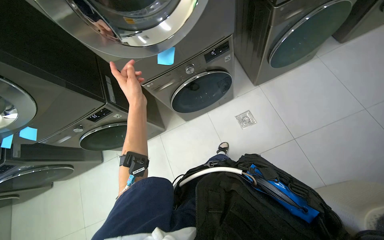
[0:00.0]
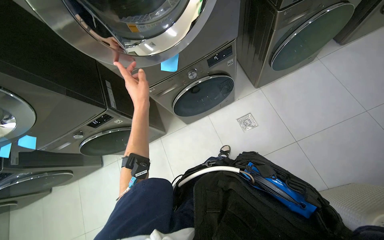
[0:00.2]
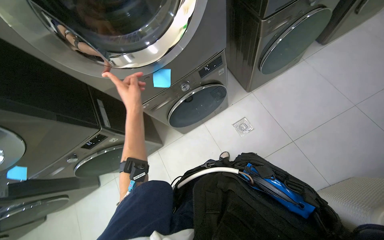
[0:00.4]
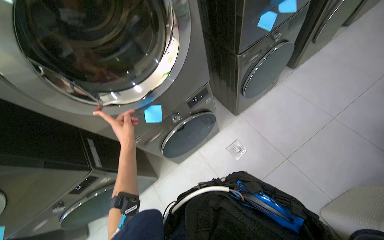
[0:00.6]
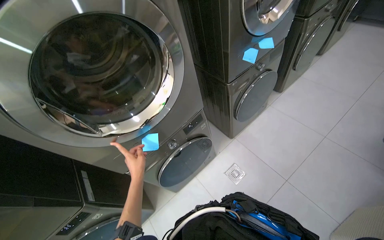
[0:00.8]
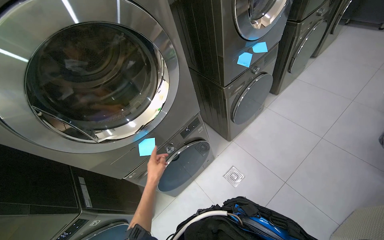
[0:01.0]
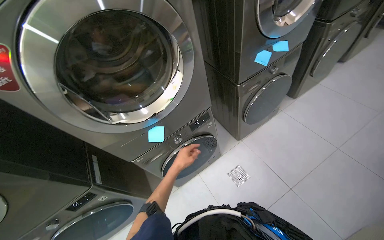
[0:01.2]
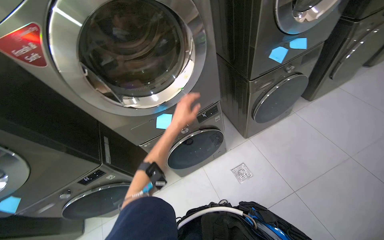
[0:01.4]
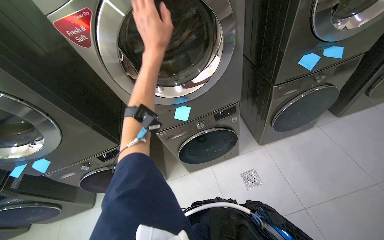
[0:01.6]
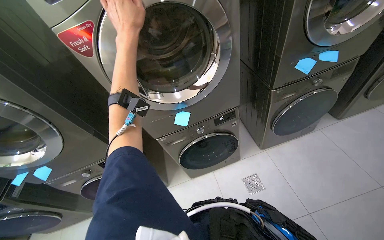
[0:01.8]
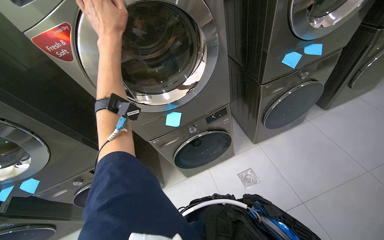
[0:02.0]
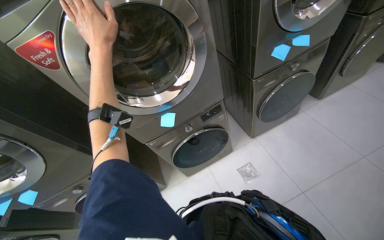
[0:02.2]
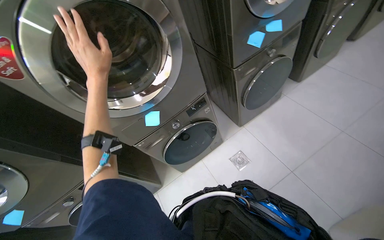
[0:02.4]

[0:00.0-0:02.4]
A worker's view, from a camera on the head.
Job: managing laundry.
The whole recording: Unloading laundry from dryer. The worker pulls white laundry and sticky notes from the dryer and places them into a laundry basket.
0:00.0 to 0:01.2: The camera pitches upward, by roughly 20 degrees. The left hand shifts some 20 cm farther from the camera.
0:01.2 to 0:02.4: The left hand shifts approximately 40 cm up the picture and nearer to the camera.

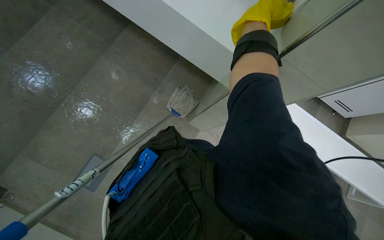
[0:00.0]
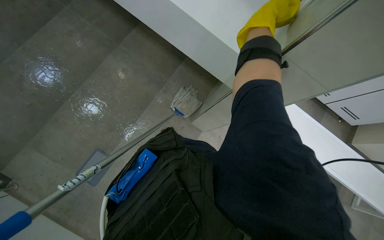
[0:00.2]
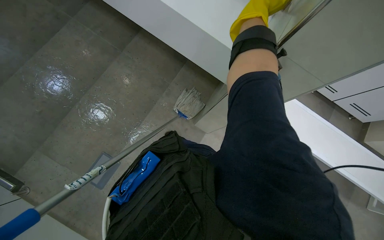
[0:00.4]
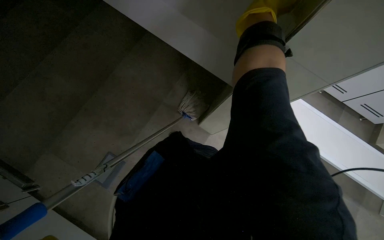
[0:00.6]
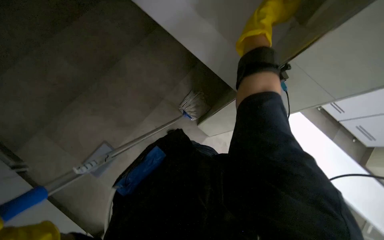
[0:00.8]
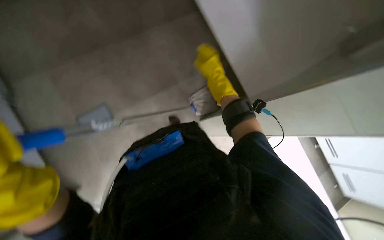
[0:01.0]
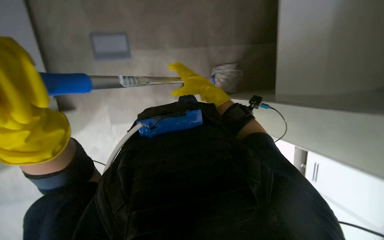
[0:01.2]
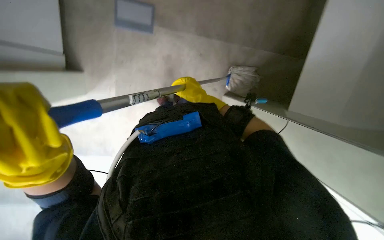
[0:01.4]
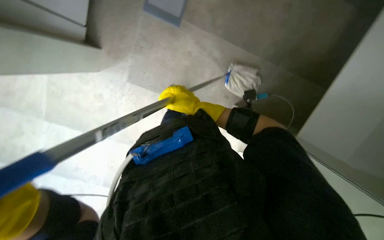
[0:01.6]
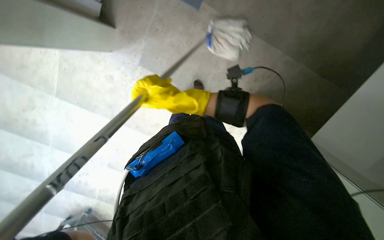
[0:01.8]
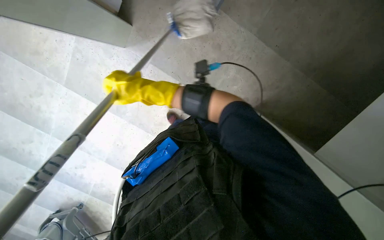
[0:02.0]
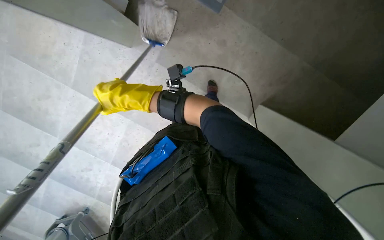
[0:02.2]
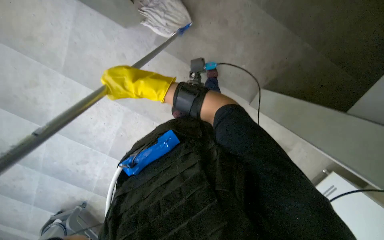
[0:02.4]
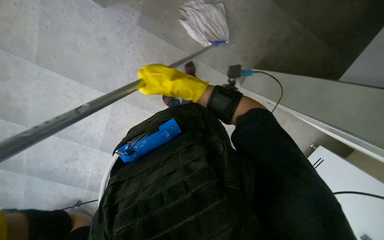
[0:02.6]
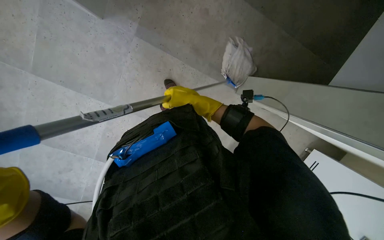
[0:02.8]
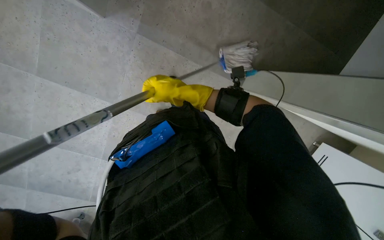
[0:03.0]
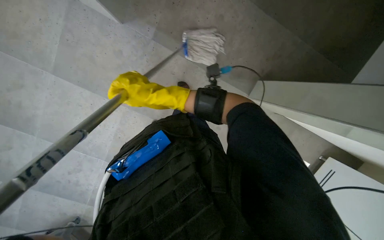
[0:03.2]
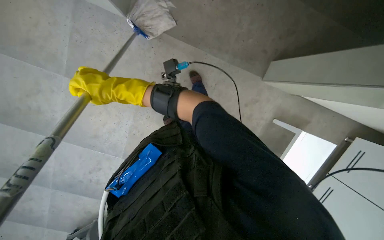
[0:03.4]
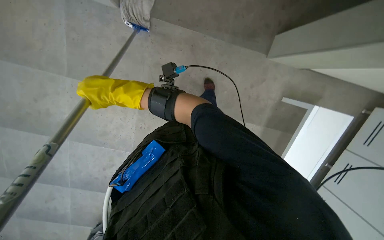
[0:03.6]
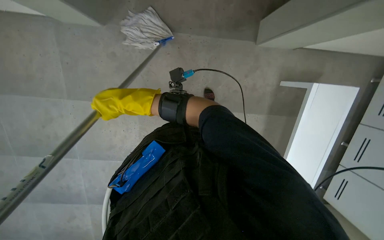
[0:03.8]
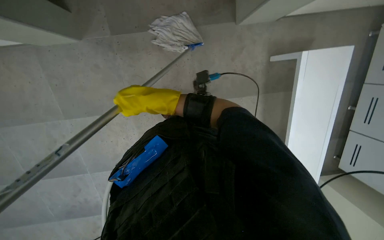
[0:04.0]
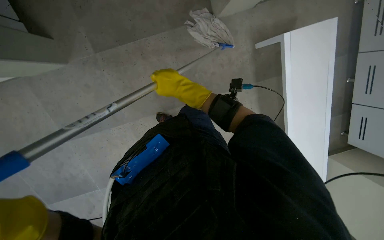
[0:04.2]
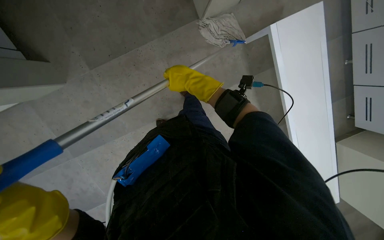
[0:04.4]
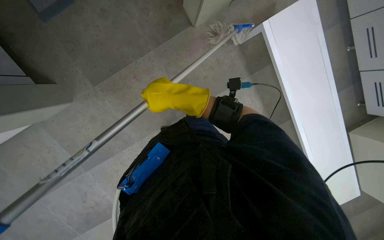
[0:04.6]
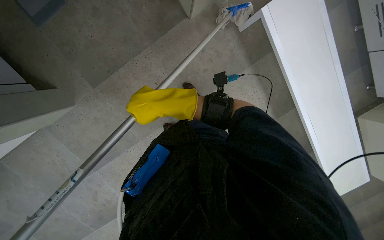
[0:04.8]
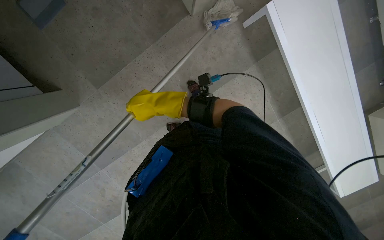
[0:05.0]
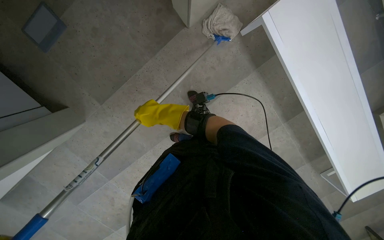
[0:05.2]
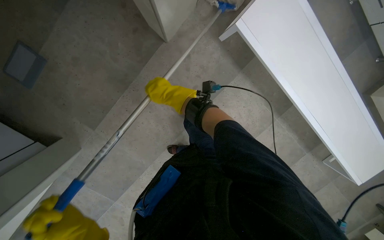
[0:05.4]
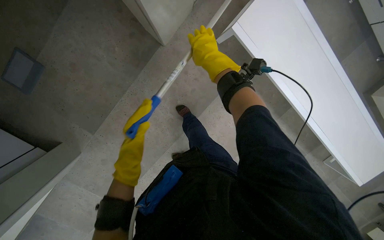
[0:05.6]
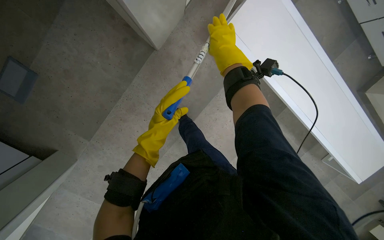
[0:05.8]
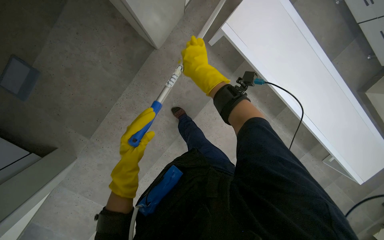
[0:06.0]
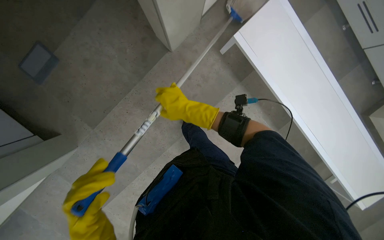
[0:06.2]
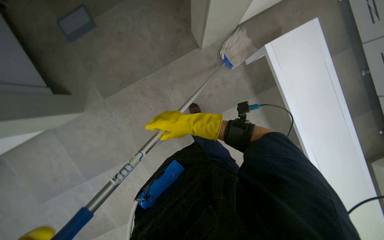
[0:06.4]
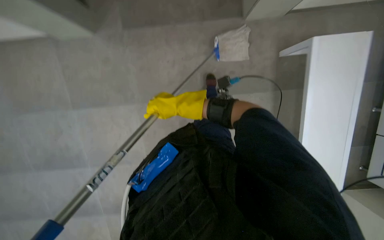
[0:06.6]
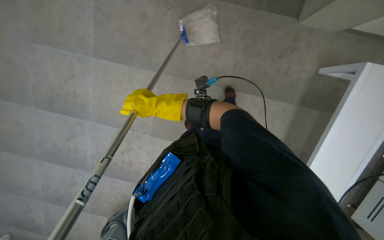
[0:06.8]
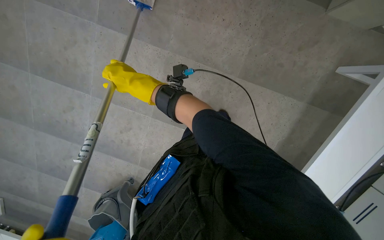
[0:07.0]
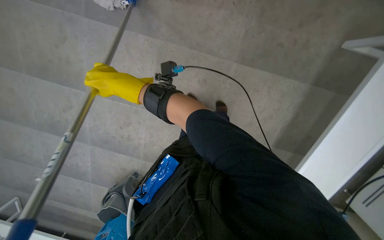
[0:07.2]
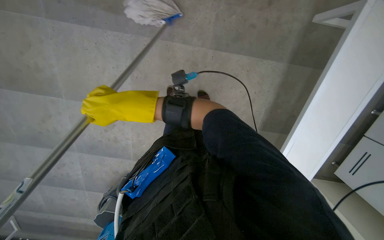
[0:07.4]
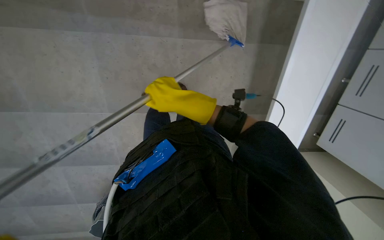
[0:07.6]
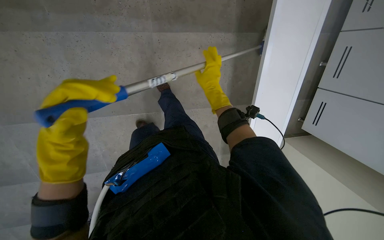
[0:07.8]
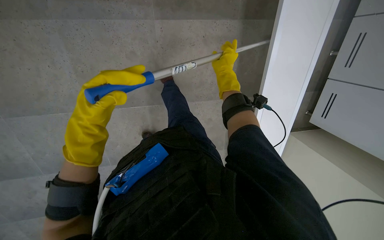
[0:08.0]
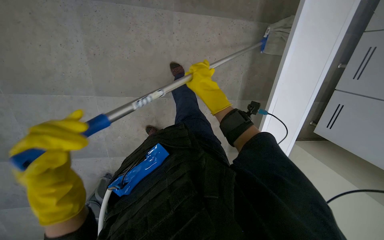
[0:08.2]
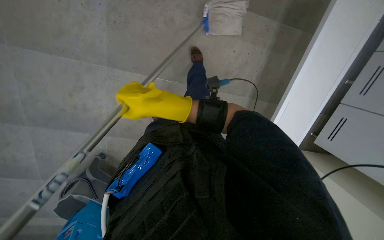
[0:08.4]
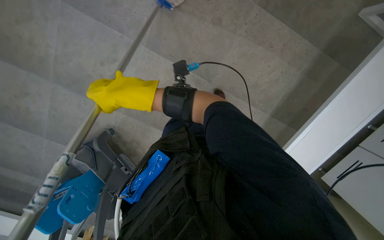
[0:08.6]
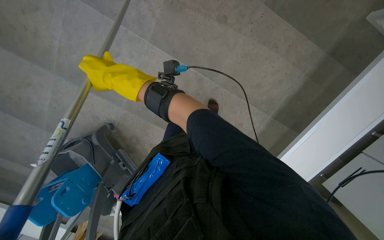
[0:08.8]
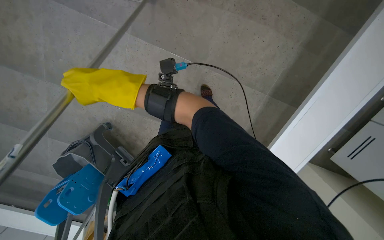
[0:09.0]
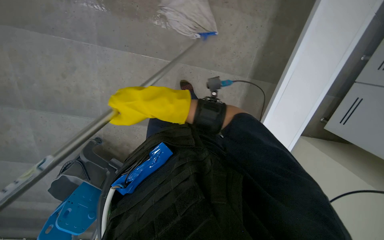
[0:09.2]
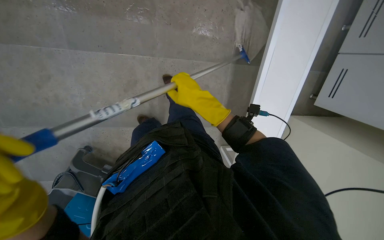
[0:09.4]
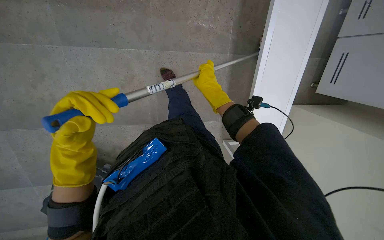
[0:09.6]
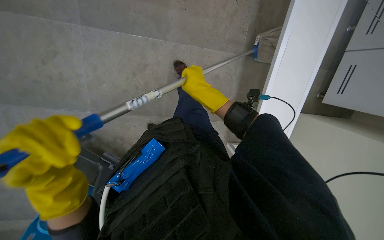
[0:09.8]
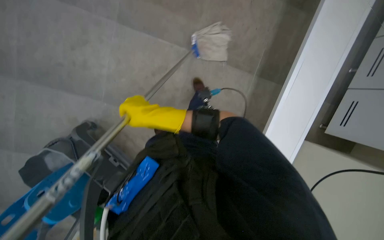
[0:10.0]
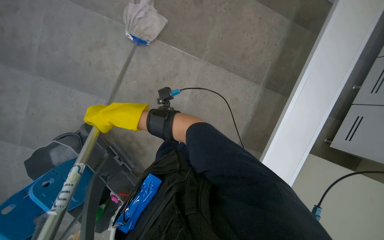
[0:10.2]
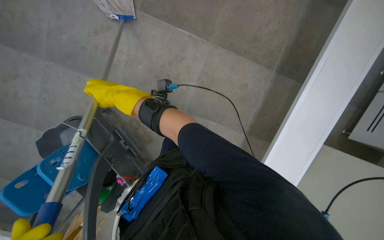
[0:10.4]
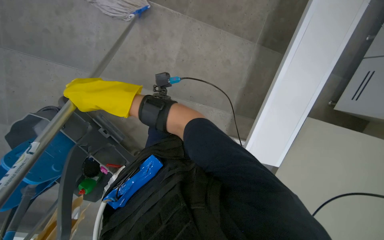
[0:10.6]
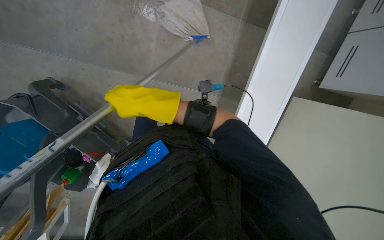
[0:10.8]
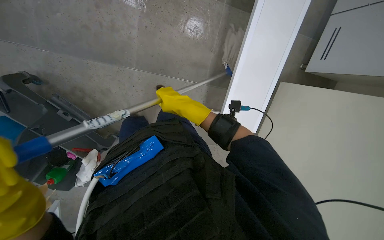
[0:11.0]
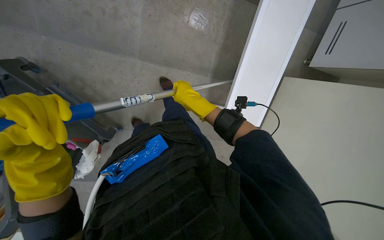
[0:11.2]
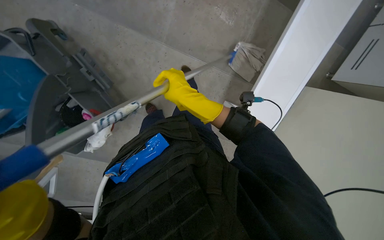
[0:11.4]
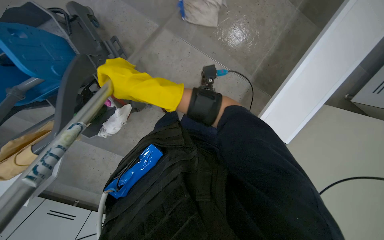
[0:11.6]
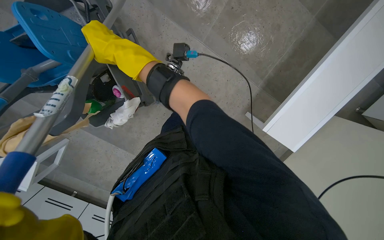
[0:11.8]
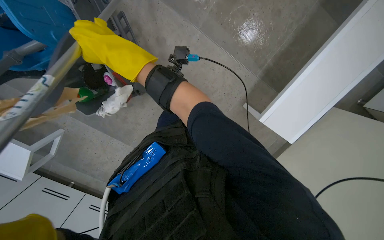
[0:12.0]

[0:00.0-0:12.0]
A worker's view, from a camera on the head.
Job: mopping floor.
The whole recording: Mopping tiled floor. The worker mops the tiled floor using a mop and bucket.
0:01.6 to 0:03.0: The right hand reaches some 25 cm to the left, then returns.
0:03.0 to 0:04.4: The right hand heads farther from the camera, covering about 10 cm, and travels to the left and back again, some 20 cm each way.
0:04.4 to 0:06.0: The scene turns about 25 degrees counterclockwise in the picture. The right hand moves about 10 cm to the left and comes back.
0:07.6 to 0:09.0: The head travels about 50 cm.
0:10.4 to 0:12.0: The view tilts about 15 degrees downward.

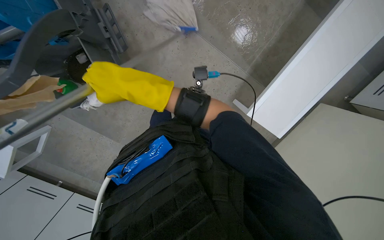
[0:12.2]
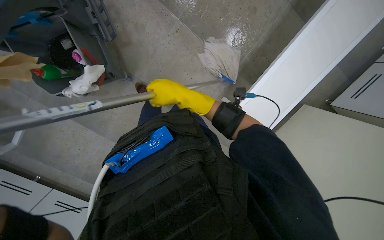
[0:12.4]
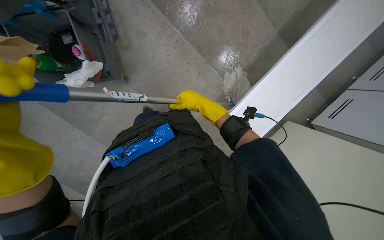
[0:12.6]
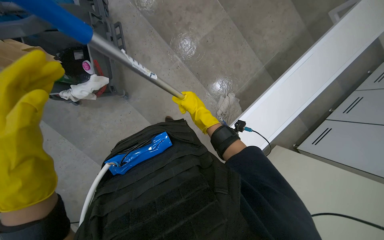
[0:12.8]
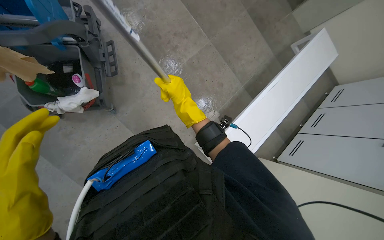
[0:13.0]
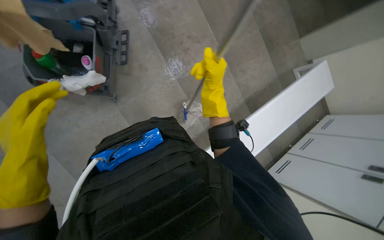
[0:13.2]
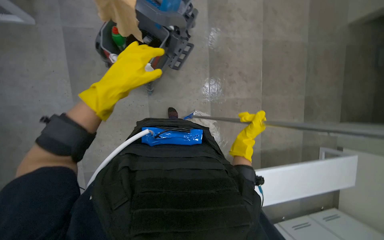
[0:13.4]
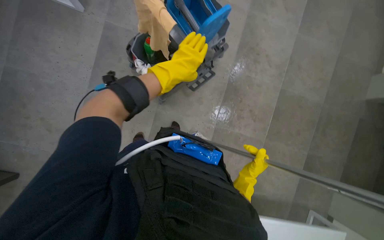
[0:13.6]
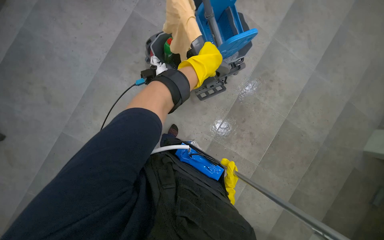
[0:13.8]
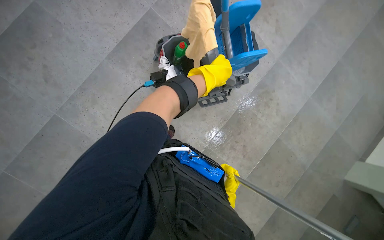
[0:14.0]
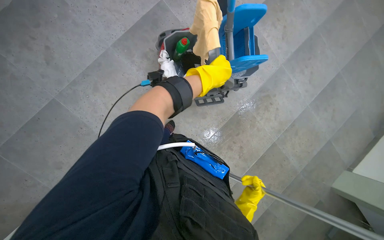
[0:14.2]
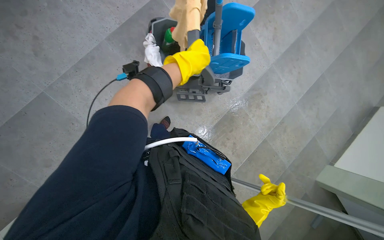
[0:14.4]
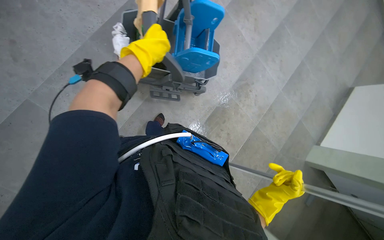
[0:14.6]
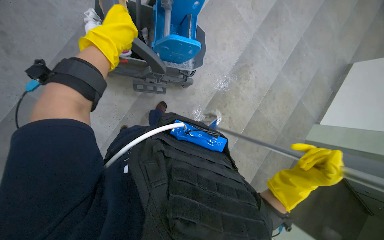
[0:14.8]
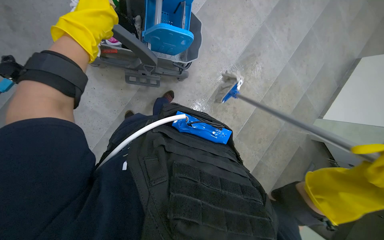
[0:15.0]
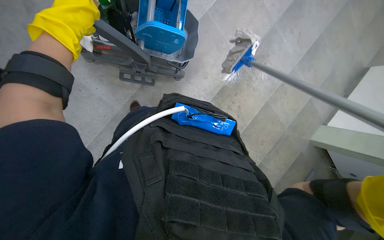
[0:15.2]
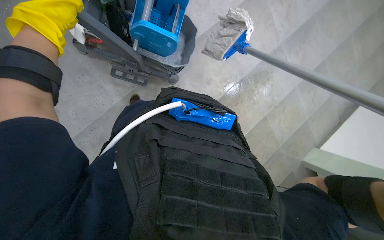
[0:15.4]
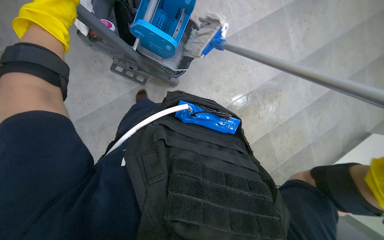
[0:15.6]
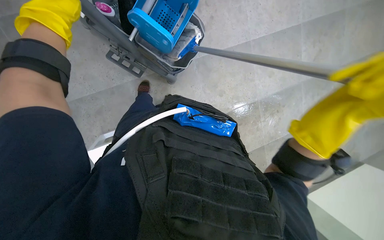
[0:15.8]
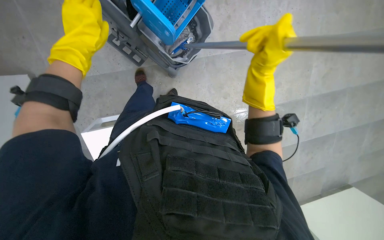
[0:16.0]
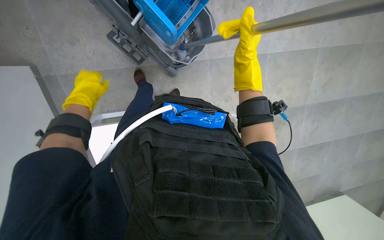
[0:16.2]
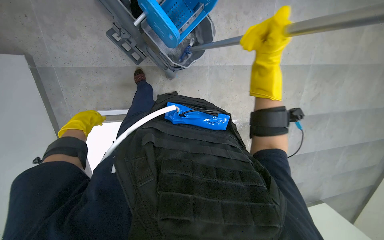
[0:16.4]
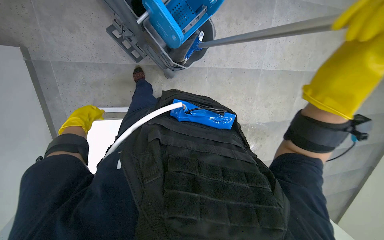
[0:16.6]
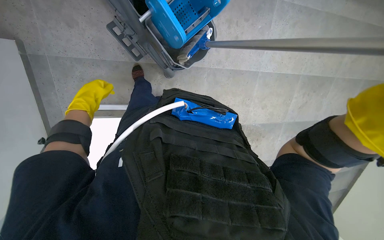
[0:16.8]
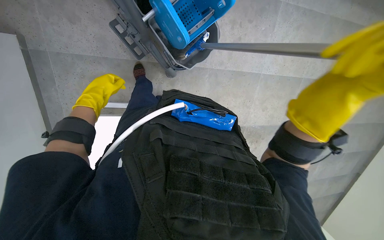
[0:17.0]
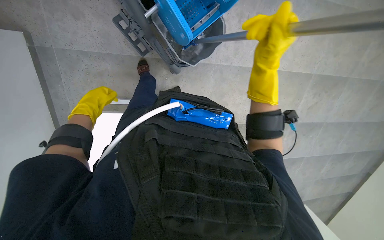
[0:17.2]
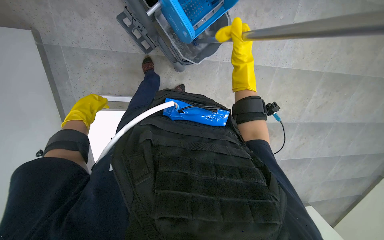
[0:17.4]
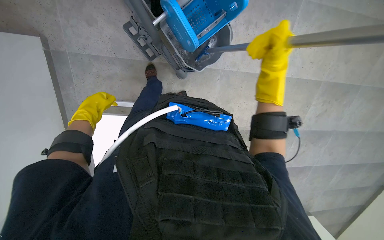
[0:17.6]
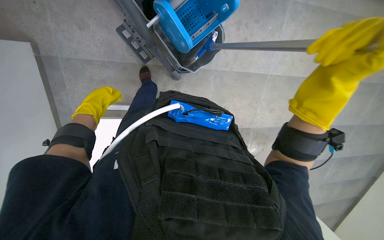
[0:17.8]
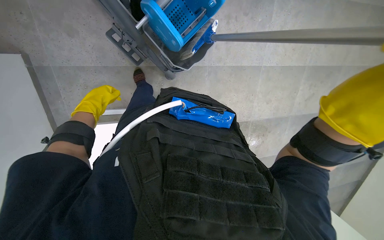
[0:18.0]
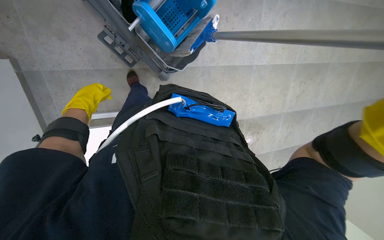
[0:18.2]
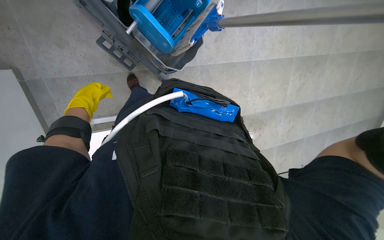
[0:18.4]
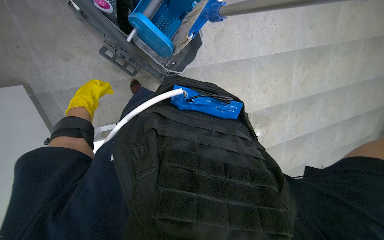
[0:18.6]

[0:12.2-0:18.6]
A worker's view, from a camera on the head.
Job: mopping floor.
The whole recording: Mopping tiled floor. The worker mops the tiled floor using a mop and bucket.
0:12.2 to 0:13.8: The wearer moves approximately 50 cm. The camera is aimed approximately 25 degrees further to the right. The view tilts about 45 degrees upward. Everything in view rotates some 75 degrees clockwise.
